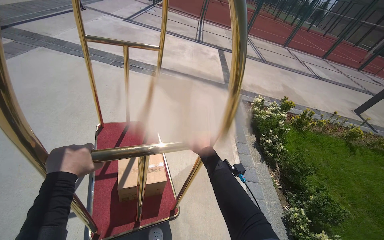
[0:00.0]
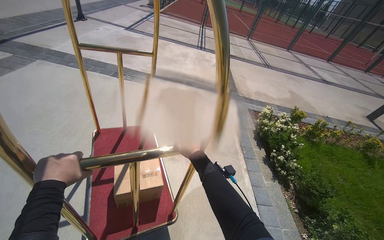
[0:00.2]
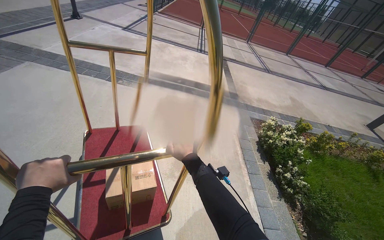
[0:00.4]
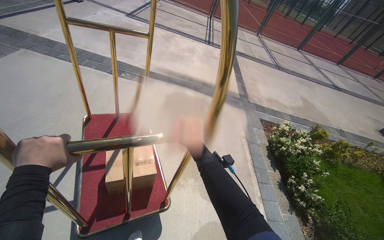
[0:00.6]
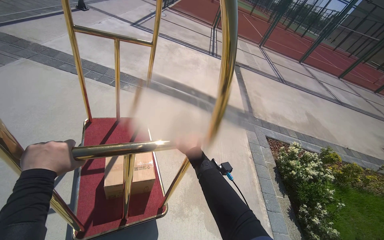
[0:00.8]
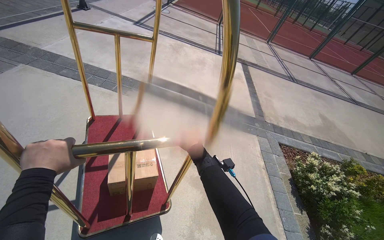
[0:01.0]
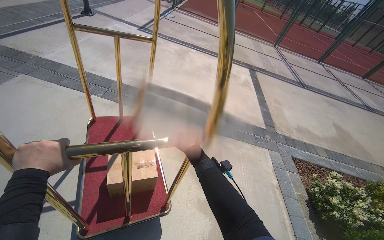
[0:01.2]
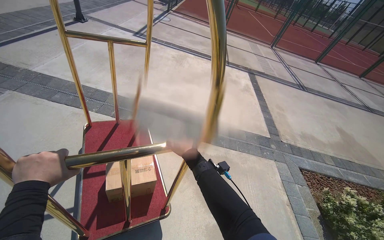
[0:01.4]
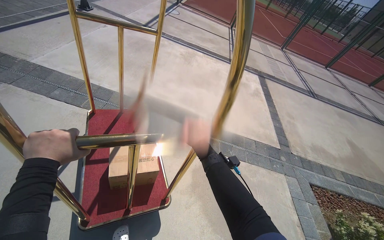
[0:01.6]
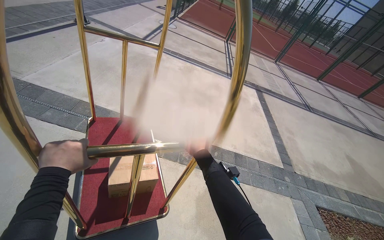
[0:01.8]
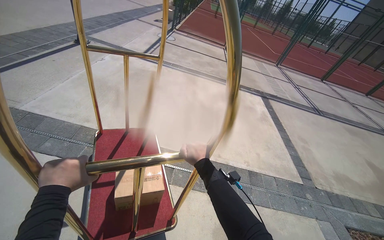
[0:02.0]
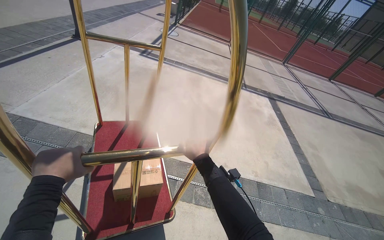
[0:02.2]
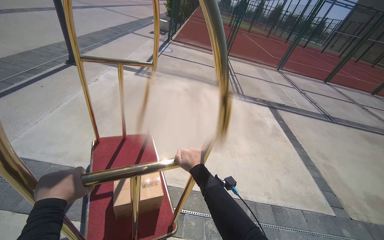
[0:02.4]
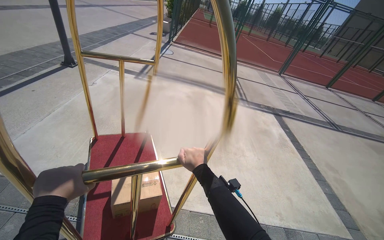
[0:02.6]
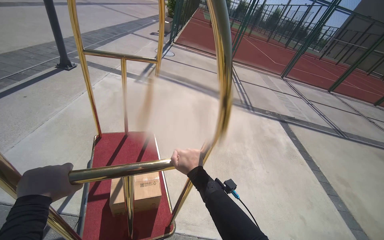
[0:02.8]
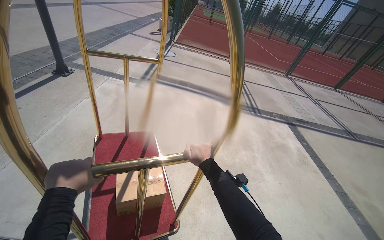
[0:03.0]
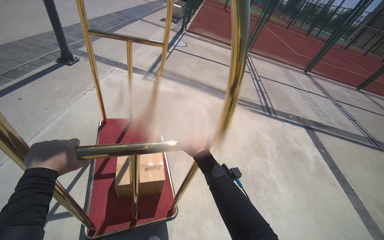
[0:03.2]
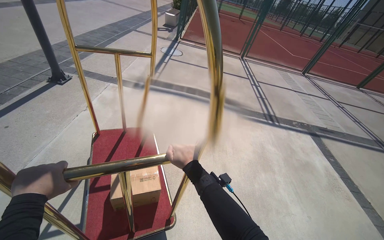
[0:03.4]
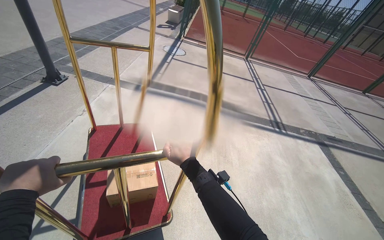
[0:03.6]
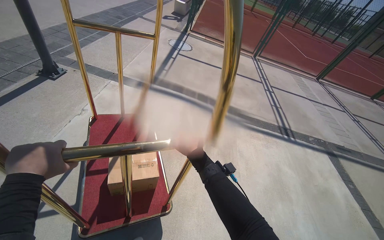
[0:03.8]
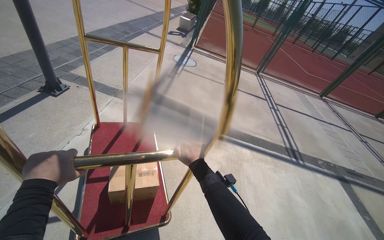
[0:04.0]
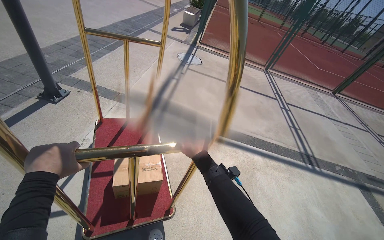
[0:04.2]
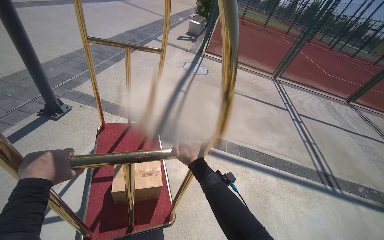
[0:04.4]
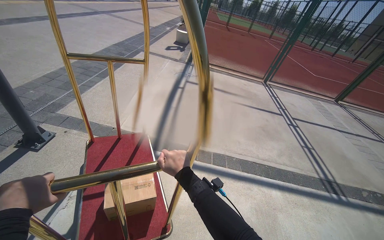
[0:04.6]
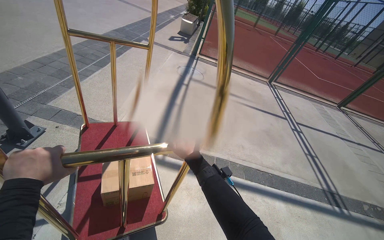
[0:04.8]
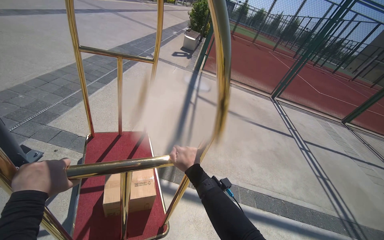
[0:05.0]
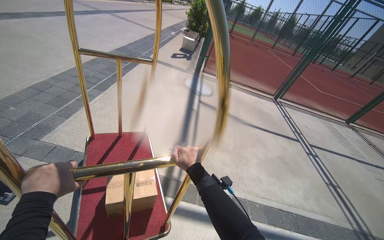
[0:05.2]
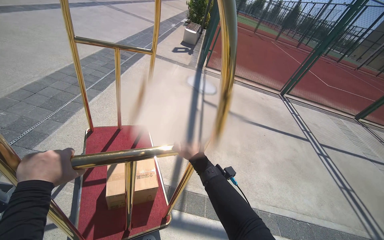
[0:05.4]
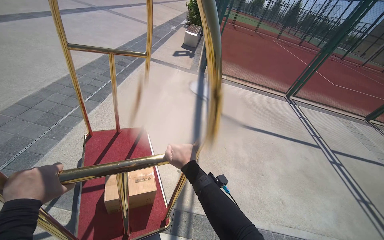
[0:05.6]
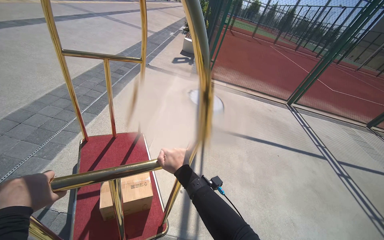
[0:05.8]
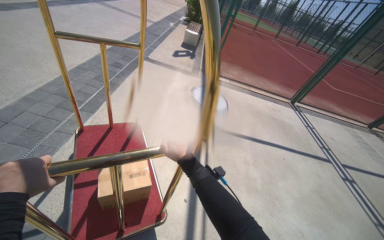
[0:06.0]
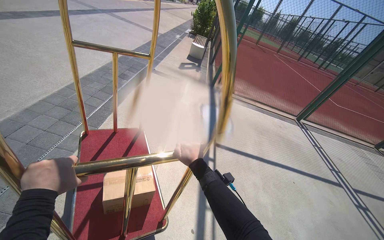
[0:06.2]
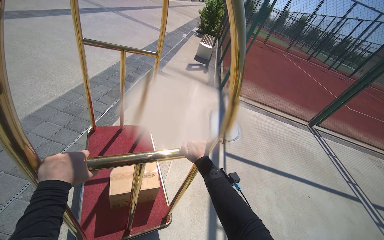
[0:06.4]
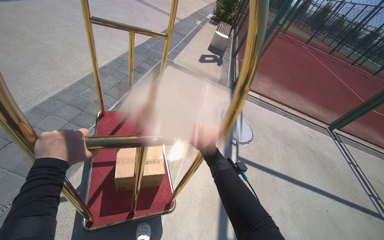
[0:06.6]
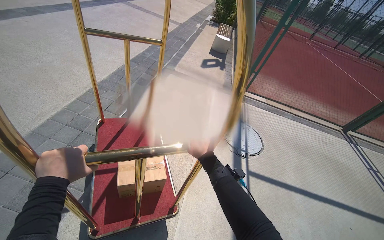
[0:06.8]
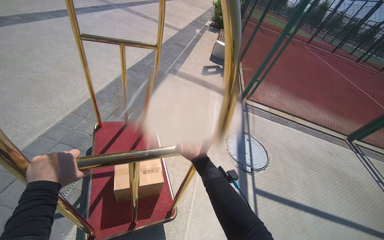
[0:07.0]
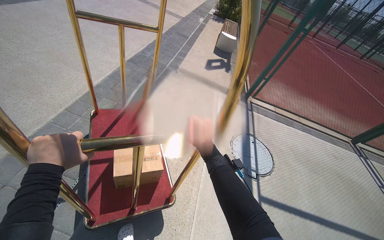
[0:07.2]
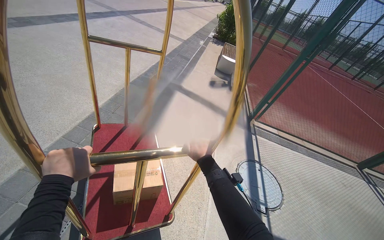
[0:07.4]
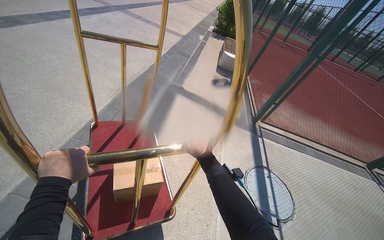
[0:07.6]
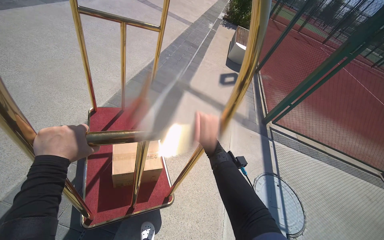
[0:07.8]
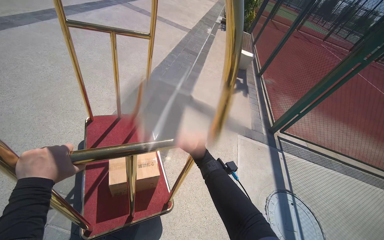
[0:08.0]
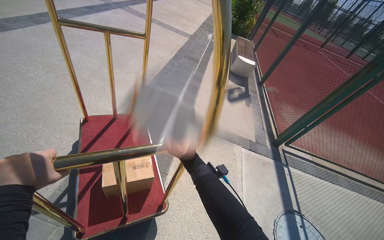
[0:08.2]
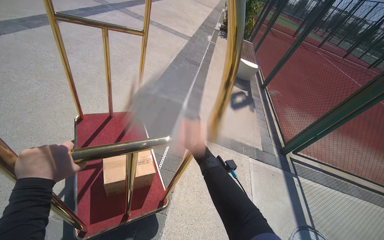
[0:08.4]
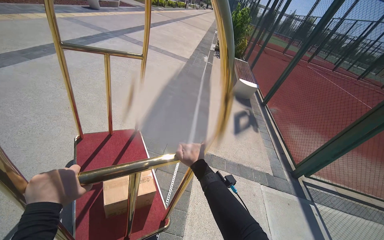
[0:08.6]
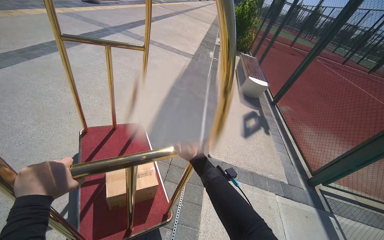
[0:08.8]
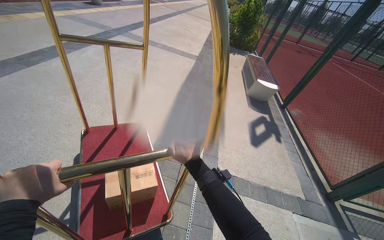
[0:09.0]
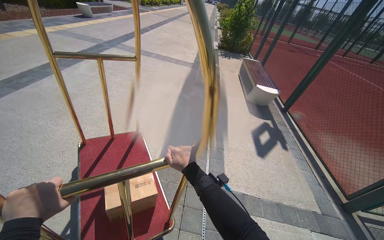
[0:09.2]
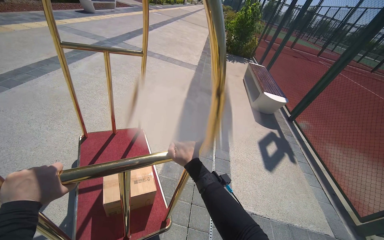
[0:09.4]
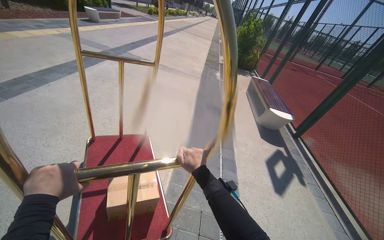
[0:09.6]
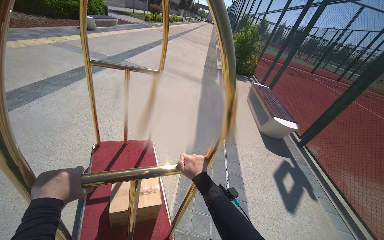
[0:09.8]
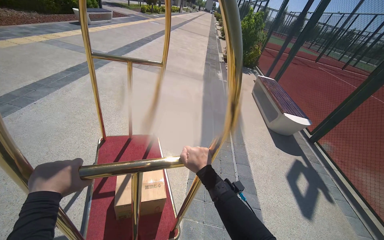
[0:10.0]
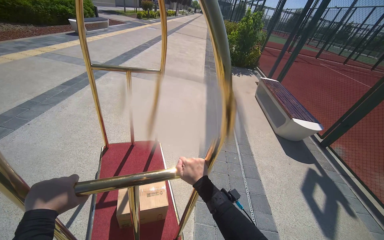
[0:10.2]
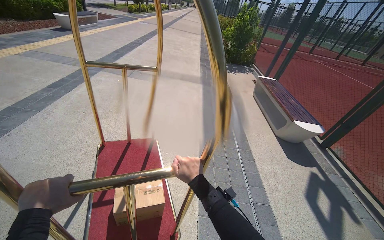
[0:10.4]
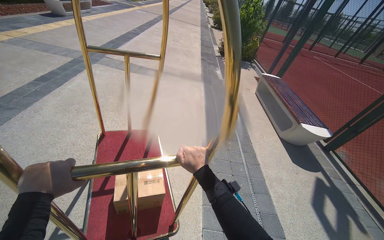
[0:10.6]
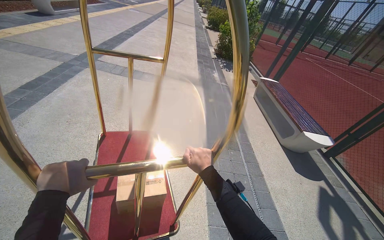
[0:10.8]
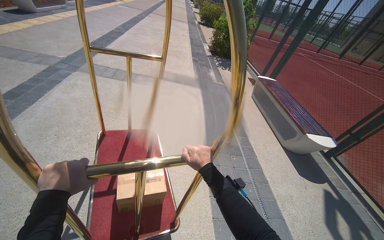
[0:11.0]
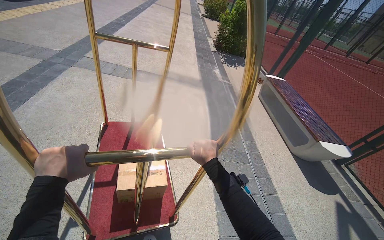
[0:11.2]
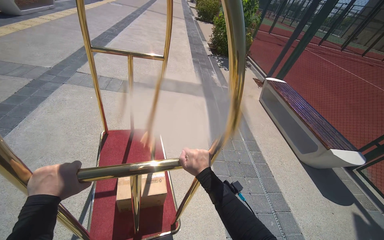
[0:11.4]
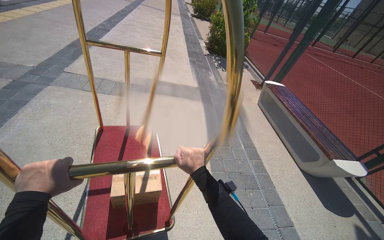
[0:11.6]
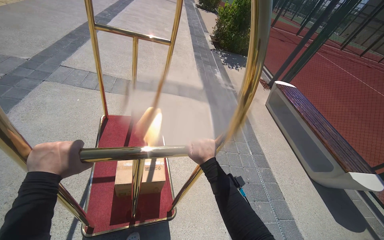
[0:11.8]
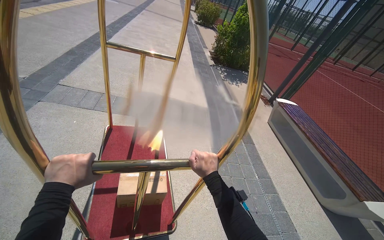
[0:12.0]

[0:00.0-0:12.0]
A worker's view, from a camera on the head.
Job: organizing items.
The whole recording: Pushing luggage cart with box. The worker pushes a luggage cart with a box on it along an outdoor path and into a building.
0:00.0 to 0:01.6: The camera is carried approximately 2 m.
0:01.6 to 0:03.0: The wearer moves approximately 1.5 m.
0:03.0 to 0:04.4: The head travels approximately 1.5 m.
0:04.4 to 0:06.0: The camera is carried roughly 1.5 m.
0:06.0 to 0:07.6: The camera travels about 1.5 m.
0:07.6 to 0:09.0: The camera is carried some 1.5 m.
0:09.0 to 0:10.4: The camera is carried roughly 1.5 m.
0:10.4 to 0:12.0: The camera is carried roughly 1.5 m.

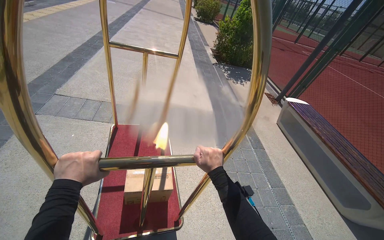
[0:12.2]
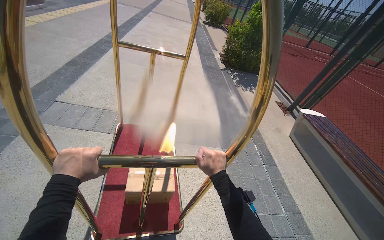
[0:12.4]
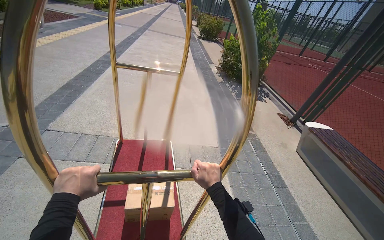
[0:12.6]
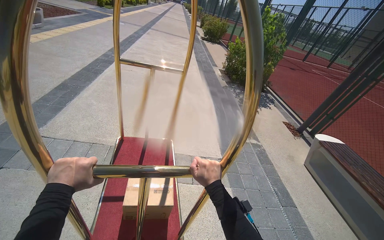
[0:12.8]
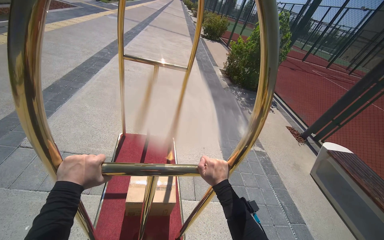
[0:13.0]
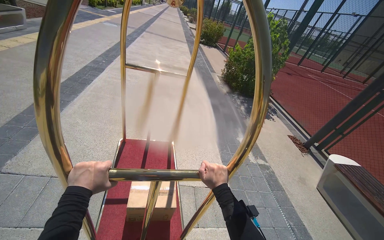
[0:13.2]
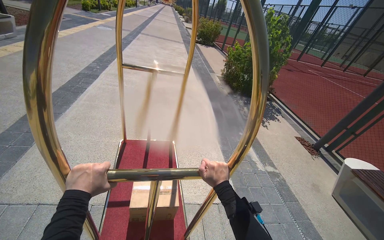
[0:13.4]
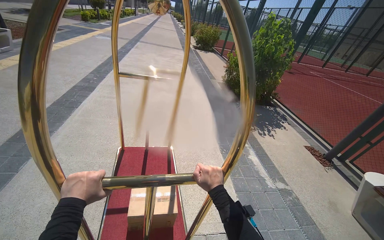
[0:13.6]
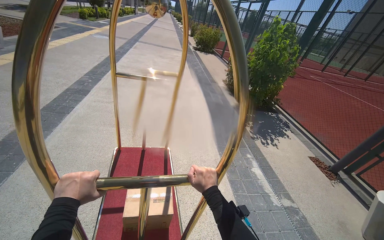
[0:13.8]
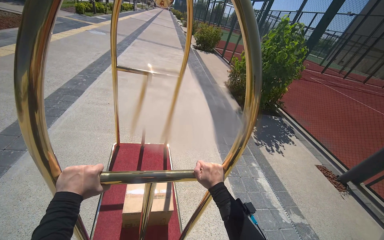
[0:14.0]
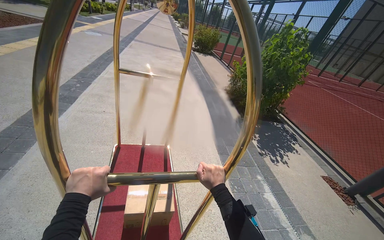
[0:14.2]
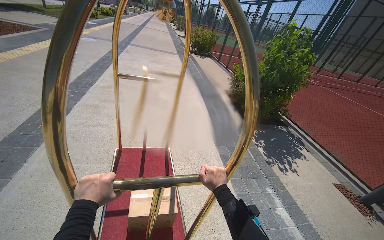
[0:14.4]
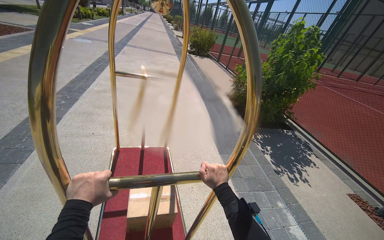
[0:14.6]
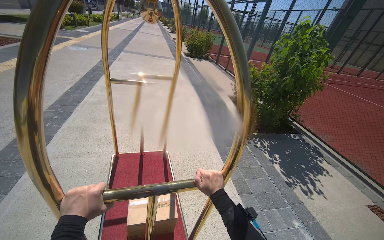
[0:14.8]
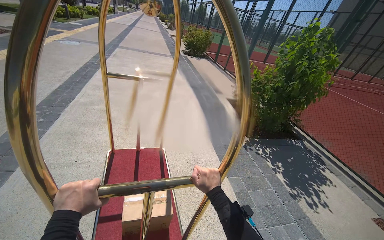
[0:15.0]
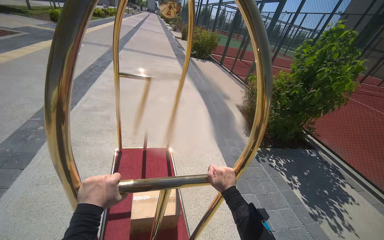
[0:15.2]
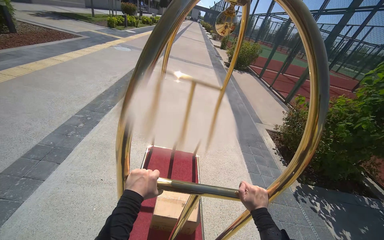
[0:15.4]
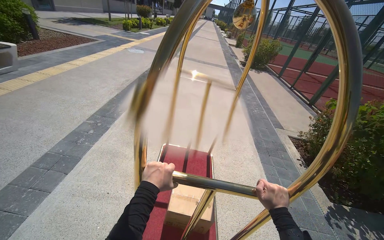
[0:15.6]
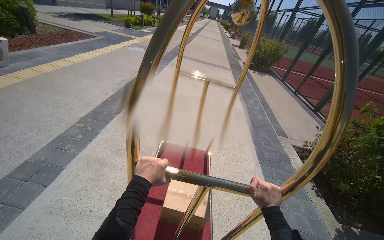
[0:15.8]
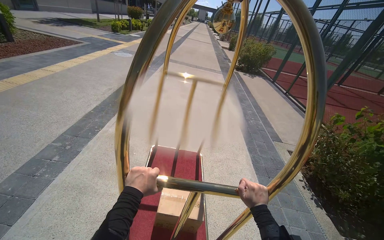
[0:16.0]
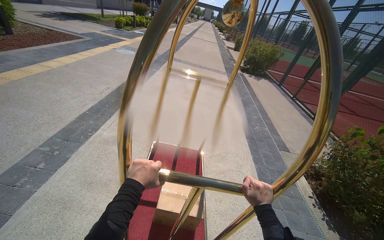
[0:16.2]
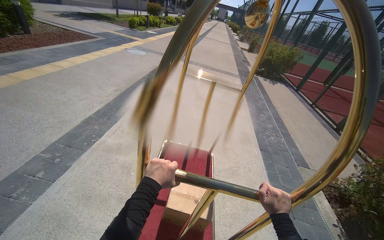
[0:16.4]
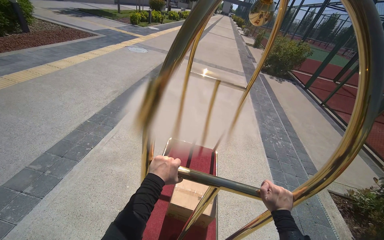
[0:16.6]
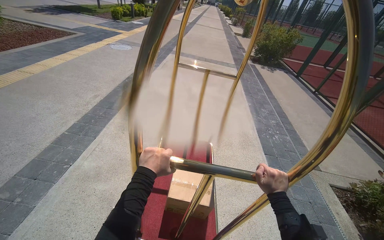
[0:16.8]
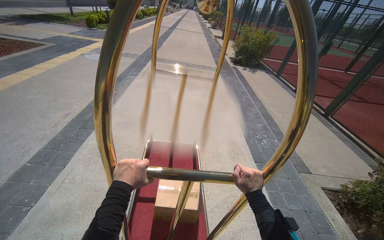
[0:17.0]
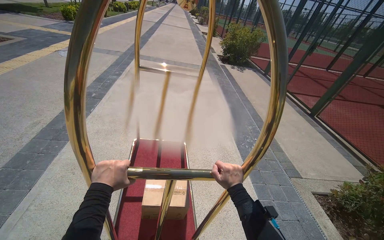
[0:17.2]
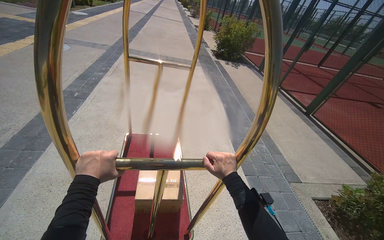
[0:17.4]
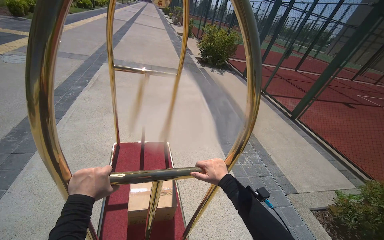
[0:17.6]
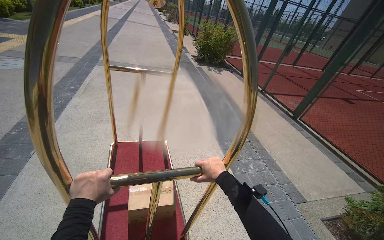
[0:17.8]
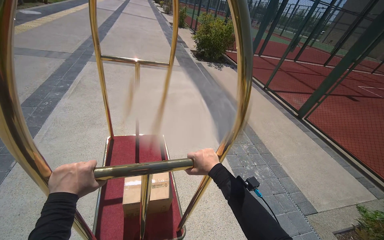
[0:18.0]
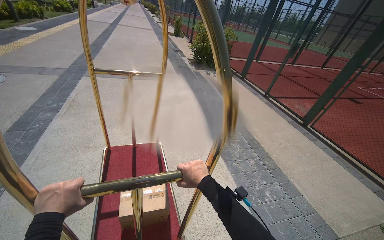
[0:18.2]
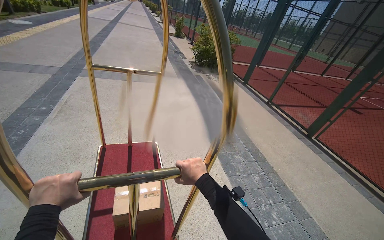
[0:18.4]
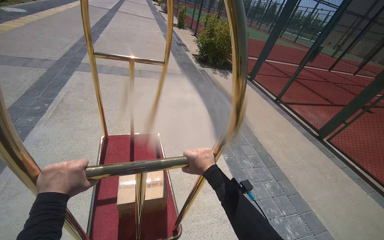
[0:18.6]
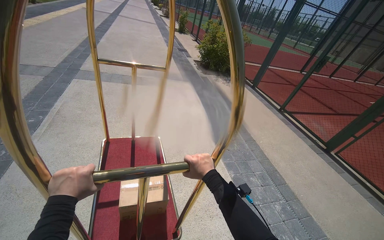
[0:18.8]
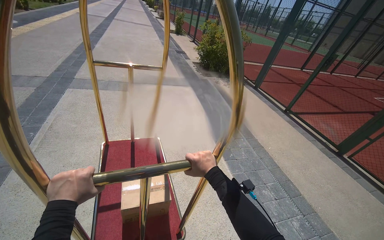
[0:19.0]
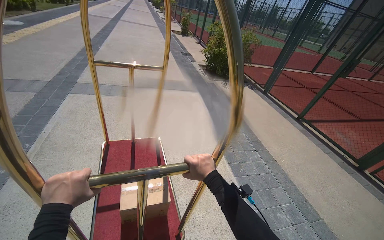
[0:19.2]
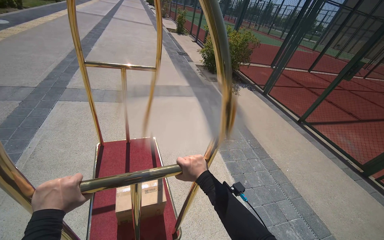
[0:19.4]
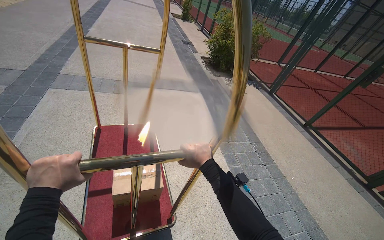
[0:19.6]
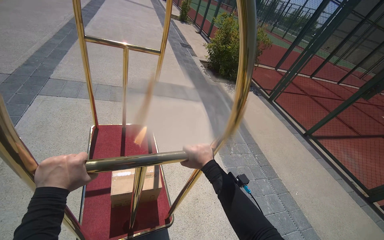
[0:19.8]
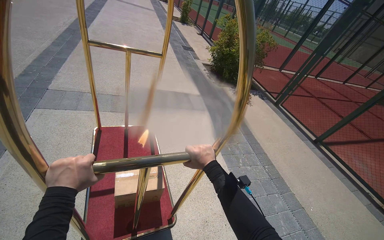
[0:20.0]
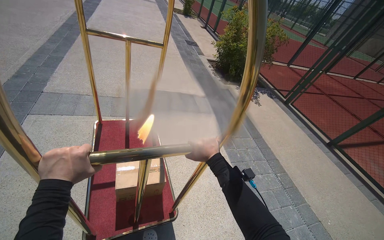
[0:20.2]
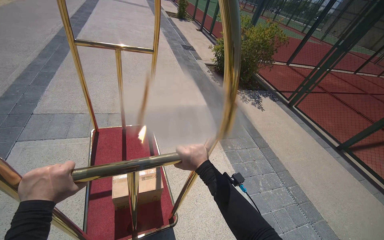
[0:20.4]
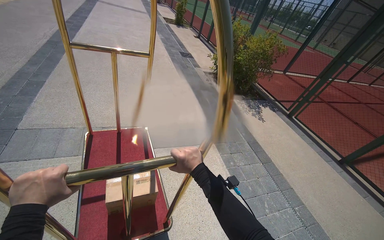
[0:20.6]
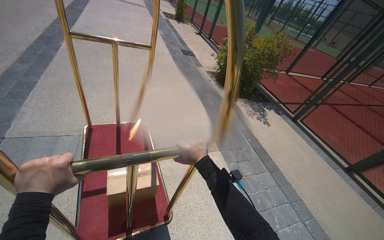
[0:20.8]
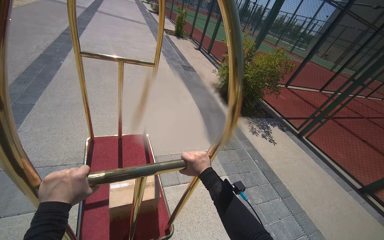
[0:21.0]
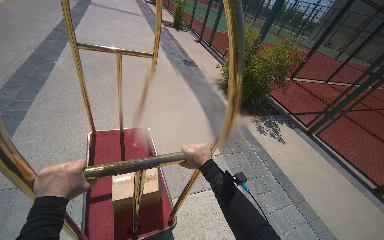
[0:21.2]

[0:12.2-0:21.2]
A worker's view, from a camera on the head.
Job: organizing items.
The whole recording: Pushing luggage cart with box. The worker pushes a luggage cart with a box on it along an outdoor path and into a building.
0:12.2 to 0:13.8: The camera is carried about 1.5 m.
0:13.8 to 0:15.2: The camera travels roughly 1.5 m.
0:15.2 to 0:16.6: The head travels roughly 1.5 m. The wearer's head swings about 25 degrees to the left.
0:16.6 to 0:18.2: The head travels some 1.5 m. The head turns to the right by some 30 degrees.
0:18.2 to 0:19.8: The wearer moves roughly 1.5 m.
0:19.8 to 0:21.2: The camera travels approximately 1.5 m.
